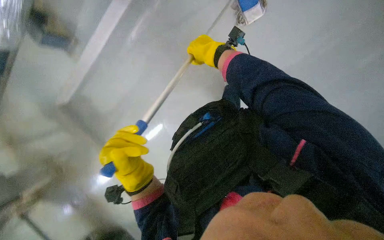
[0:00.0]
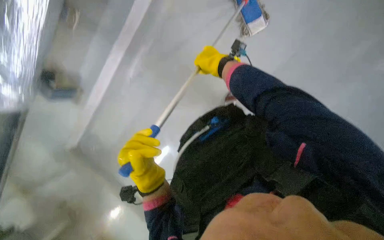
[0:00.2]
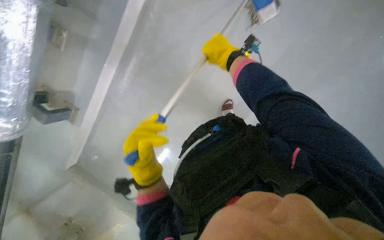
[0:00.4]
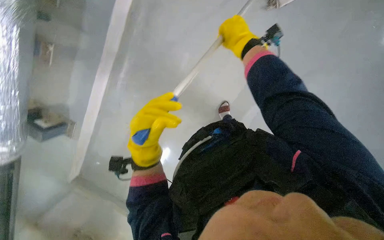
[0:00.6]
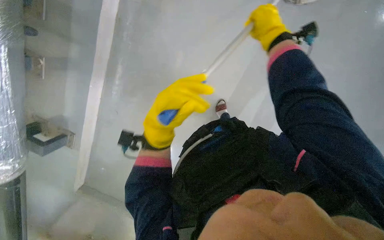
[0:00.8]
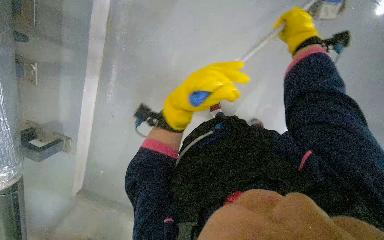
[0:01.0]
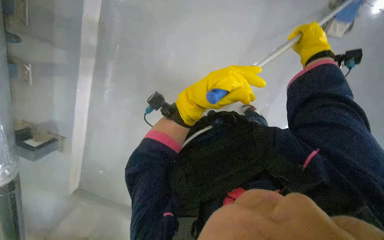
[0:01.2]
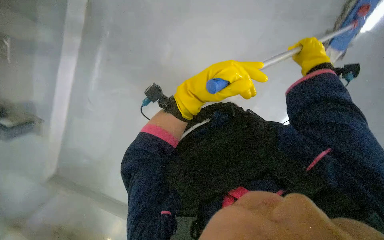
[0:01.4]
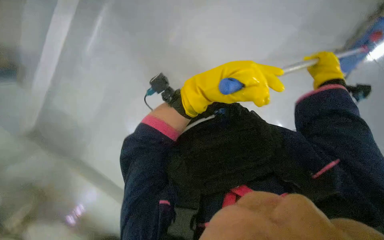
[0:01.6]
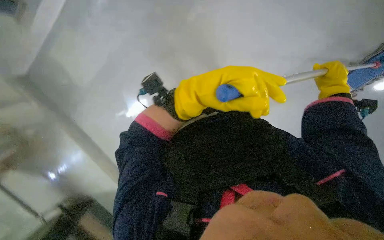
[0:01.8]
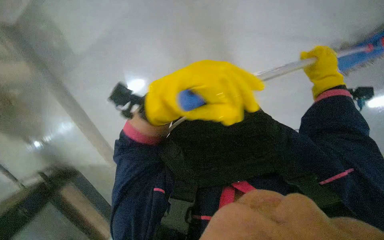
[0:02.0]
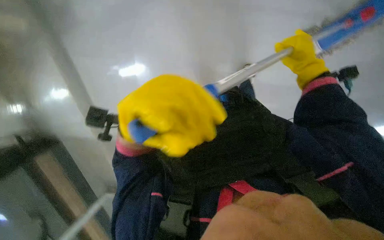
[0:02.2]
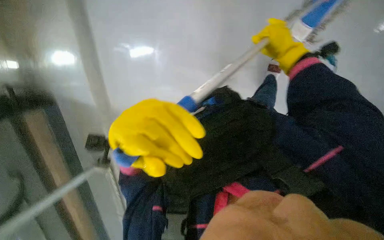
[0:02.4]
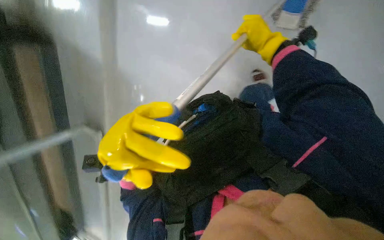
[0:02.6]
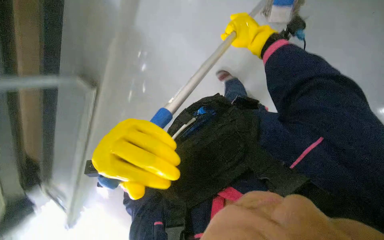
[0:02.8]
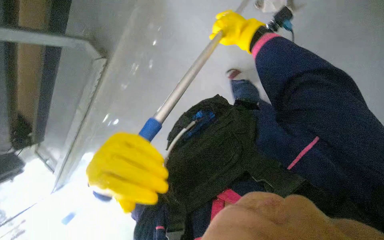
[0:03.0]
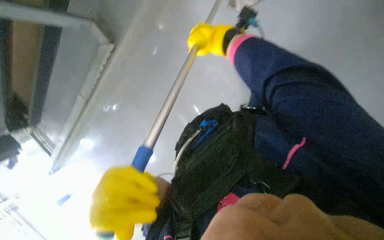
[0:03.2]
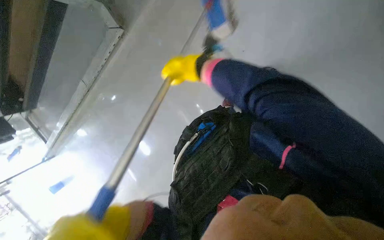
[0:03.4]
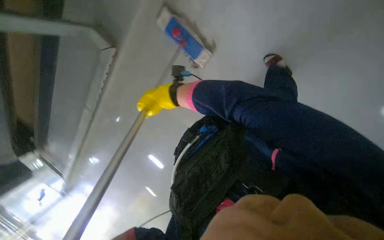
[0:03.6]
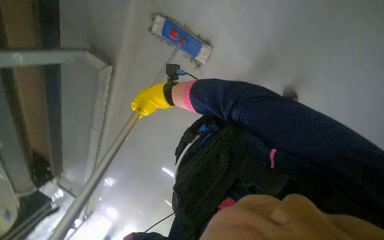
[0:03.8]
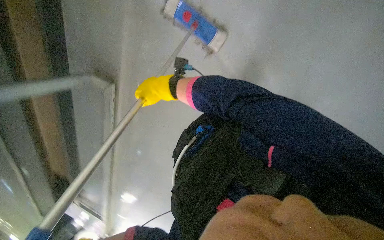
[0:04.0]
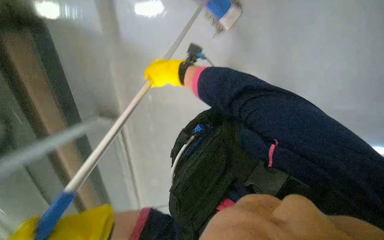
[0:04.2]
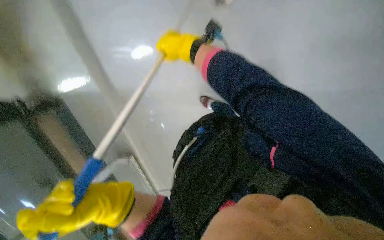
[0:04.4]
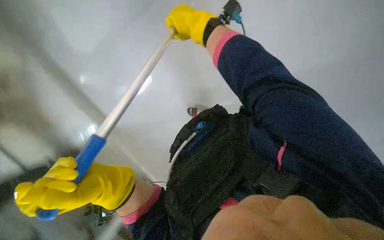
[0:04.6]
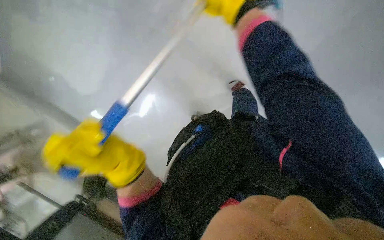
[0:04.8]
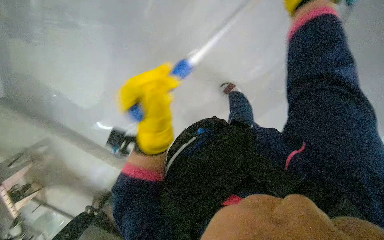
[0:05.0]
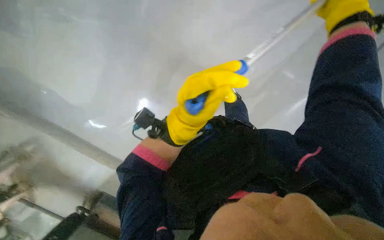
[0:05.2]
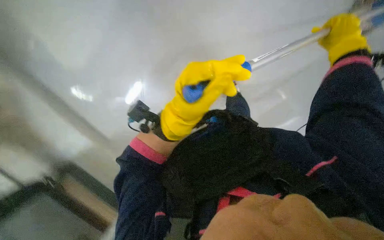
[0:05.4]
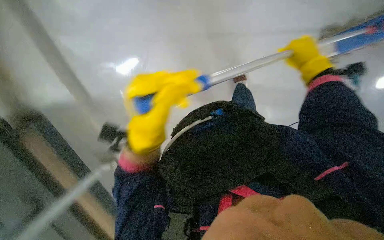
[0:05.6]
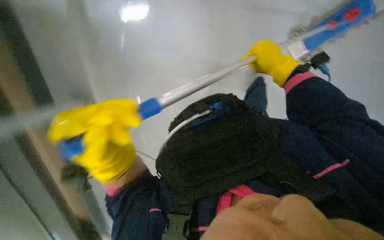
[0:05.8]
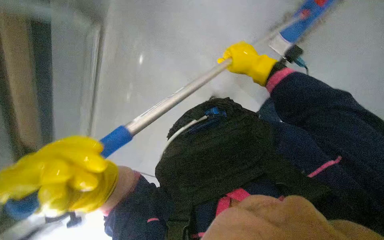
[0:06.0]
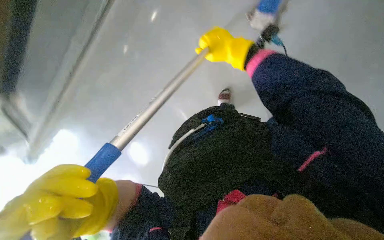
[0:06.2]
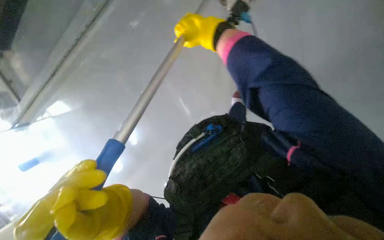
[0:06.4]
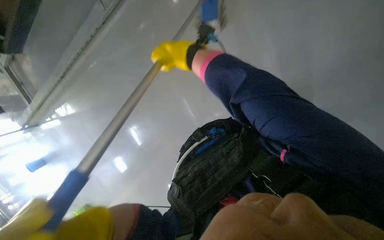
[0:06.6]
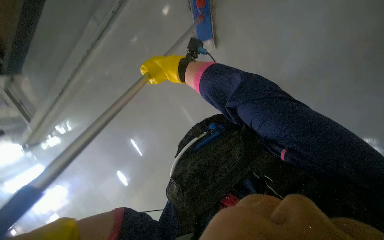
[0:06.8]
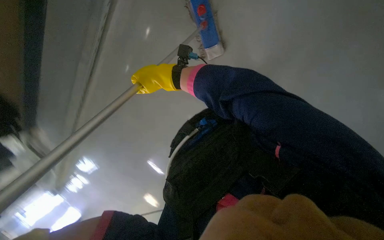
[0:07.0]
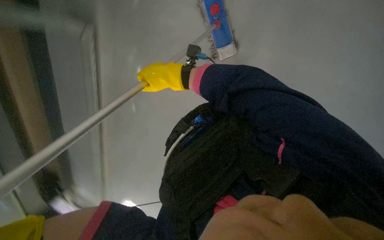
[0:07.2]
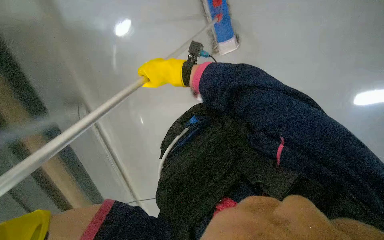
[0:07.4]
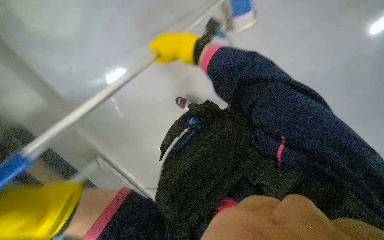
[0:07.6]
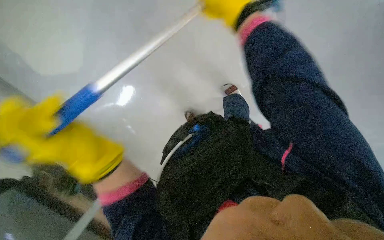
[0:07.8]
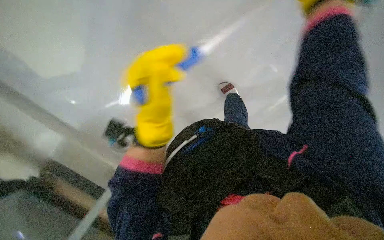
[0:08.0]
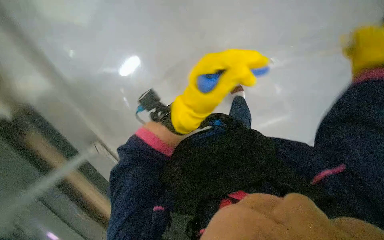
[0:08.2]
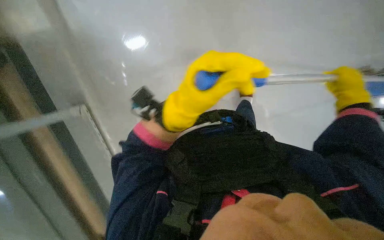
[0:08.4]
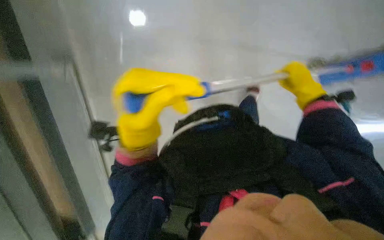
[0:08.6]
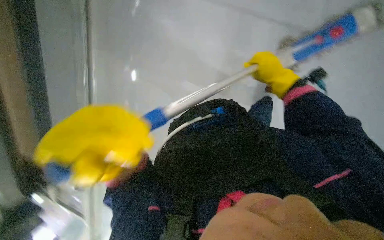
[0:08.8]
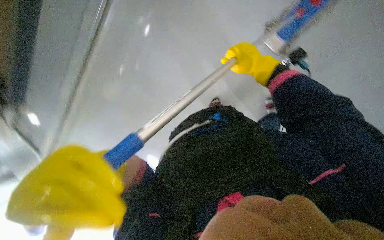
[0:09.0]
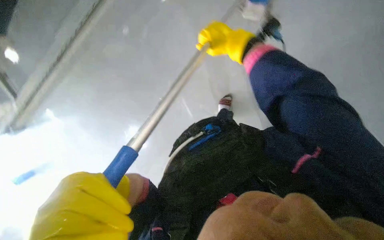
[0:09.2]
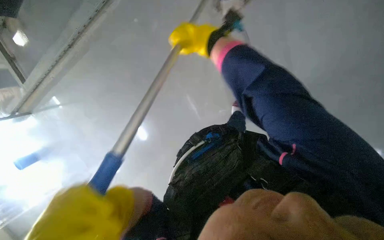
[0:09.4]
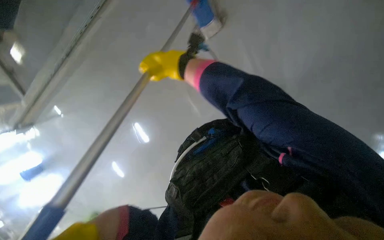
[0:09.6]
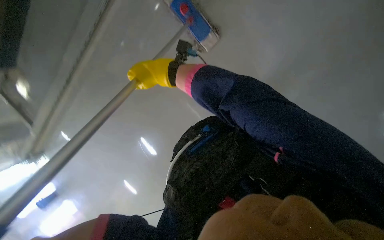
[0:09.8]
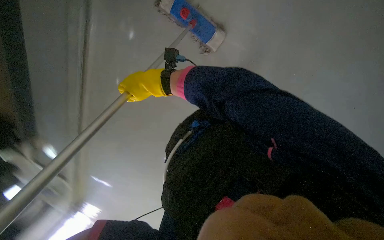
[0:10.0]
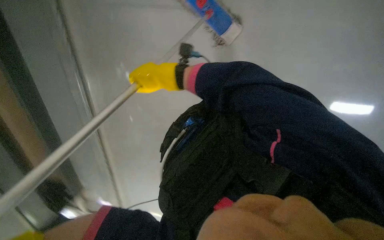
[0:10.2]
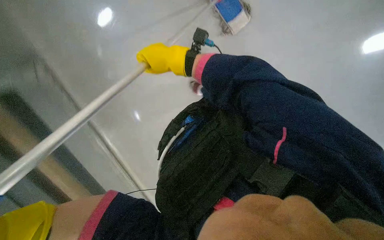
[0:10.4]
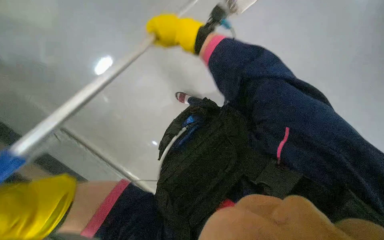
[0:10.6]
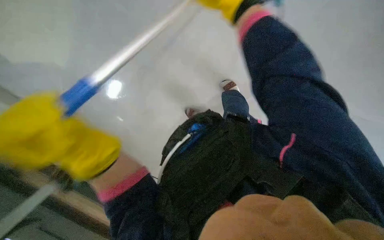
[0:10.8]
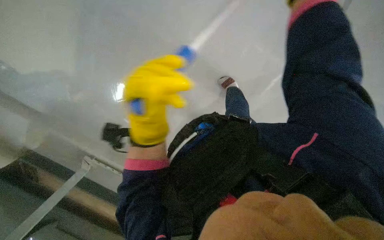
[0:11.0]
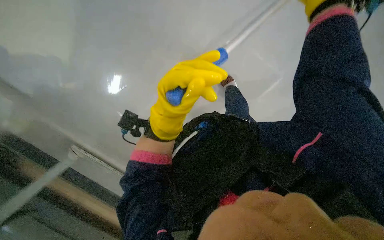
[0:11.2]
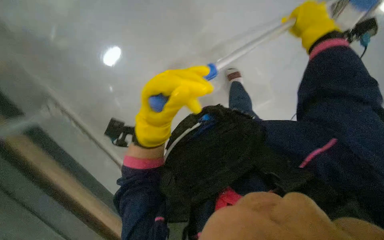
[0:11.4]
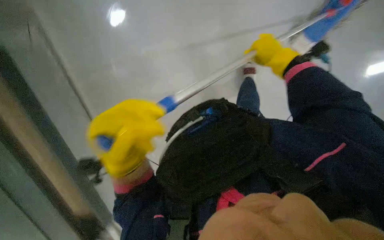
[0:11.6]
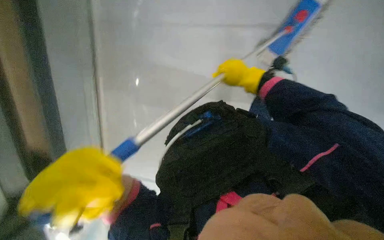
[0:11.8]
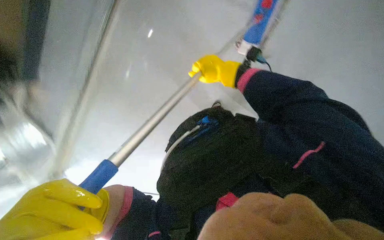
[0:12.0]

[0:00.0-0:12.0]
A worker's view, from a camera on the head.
Job: mopping floor.
The whole recording: Mopping the floor. The worker mops the floor with a flat mop.
0:00.0 to 0:01.6: The right hand moves to the right, about 35 cm. The left hand heads up the picture, covering about 25 cm.
0:01.6 to 0:03.0: The scene turns approximately 25 degrees counterclockwise in the picture.
0:03.0 to 0:04.4: The right hand goes about 30 cm to the left.
0:04.4 to 0:06.0: The camera pitches downward, by about 20 degrees.
0:06.0 to 0:07.6: The view swings about 20 degrees to the left.
0:07.6 to 0:09.0: The camera is aimed about 20 degrees further to the right.
0:09.0 to 0:10.4: The right hand shifts about 20 cm to the left.

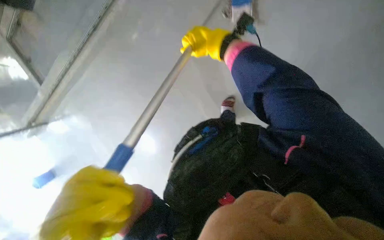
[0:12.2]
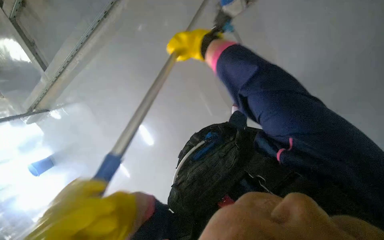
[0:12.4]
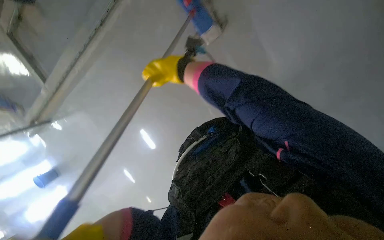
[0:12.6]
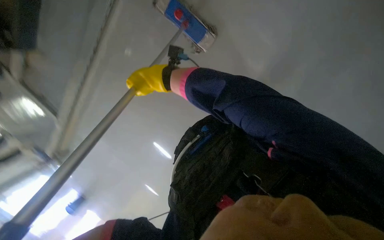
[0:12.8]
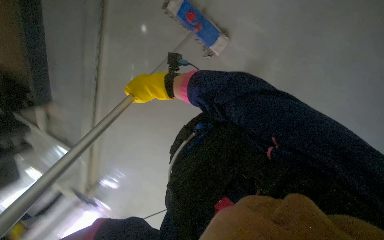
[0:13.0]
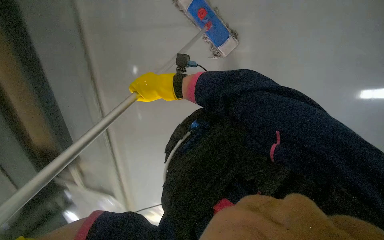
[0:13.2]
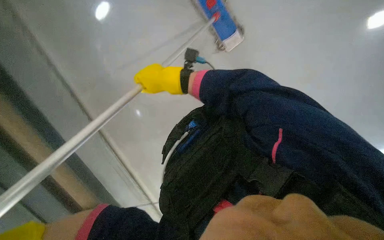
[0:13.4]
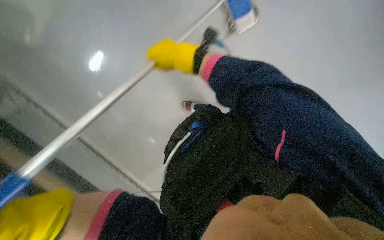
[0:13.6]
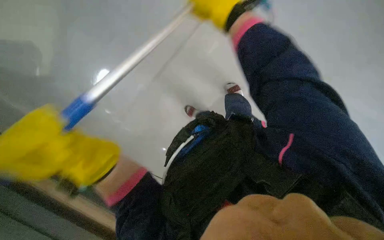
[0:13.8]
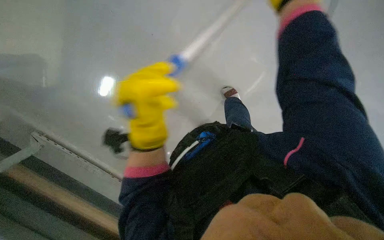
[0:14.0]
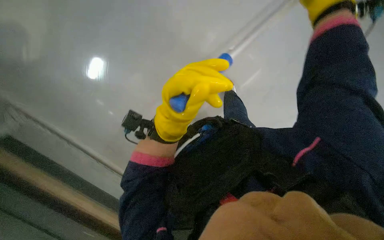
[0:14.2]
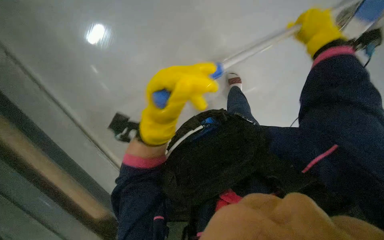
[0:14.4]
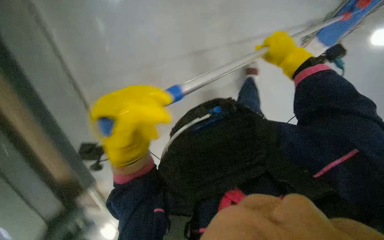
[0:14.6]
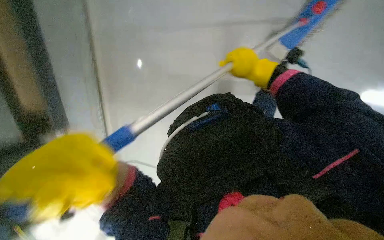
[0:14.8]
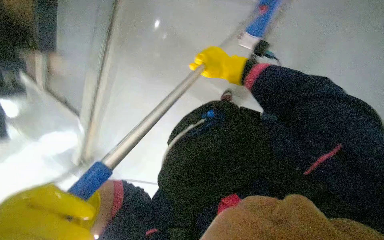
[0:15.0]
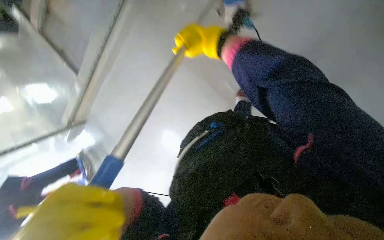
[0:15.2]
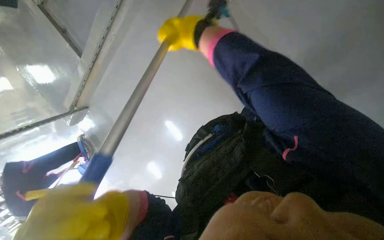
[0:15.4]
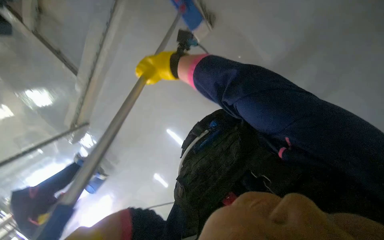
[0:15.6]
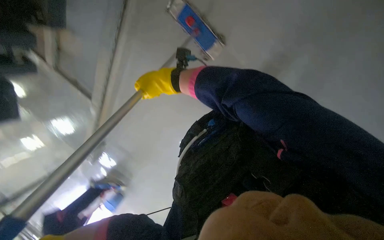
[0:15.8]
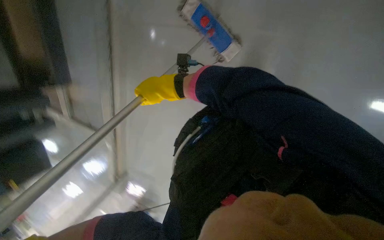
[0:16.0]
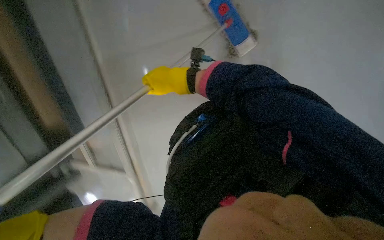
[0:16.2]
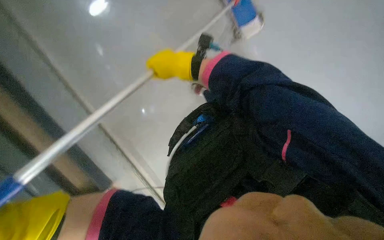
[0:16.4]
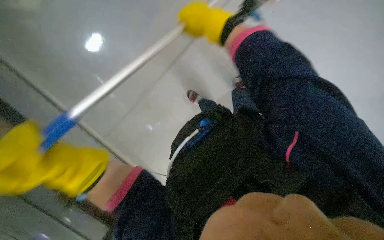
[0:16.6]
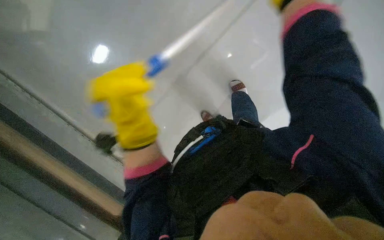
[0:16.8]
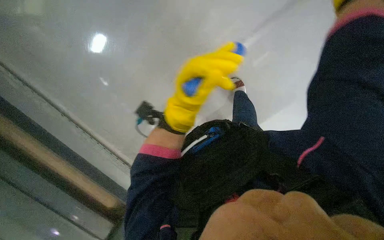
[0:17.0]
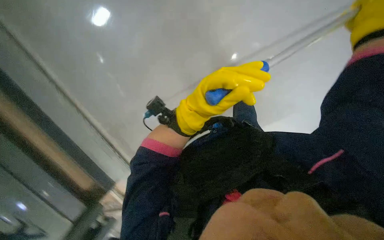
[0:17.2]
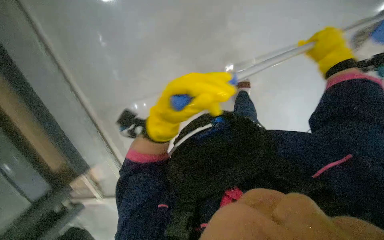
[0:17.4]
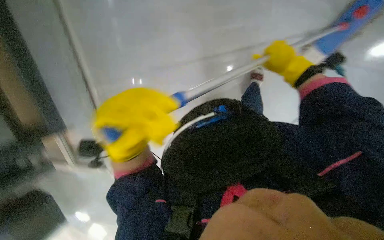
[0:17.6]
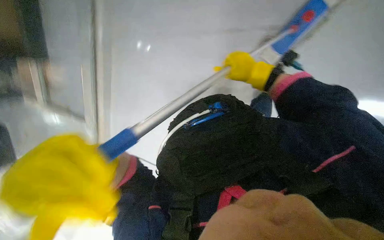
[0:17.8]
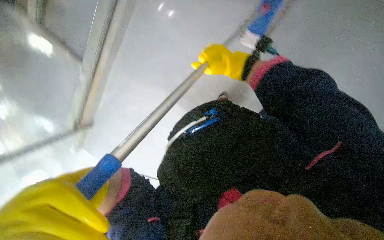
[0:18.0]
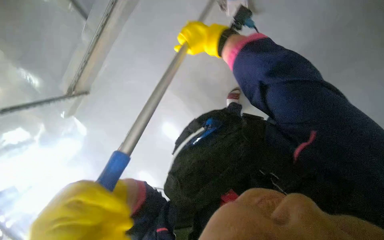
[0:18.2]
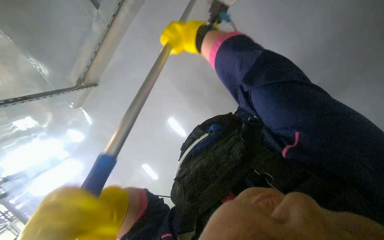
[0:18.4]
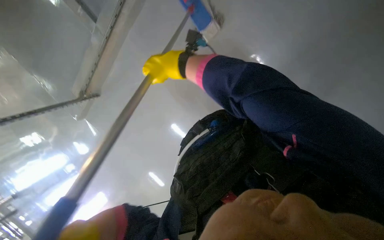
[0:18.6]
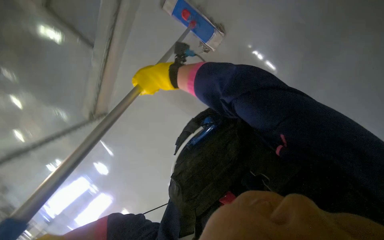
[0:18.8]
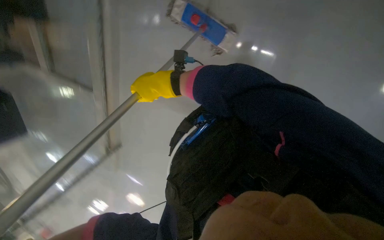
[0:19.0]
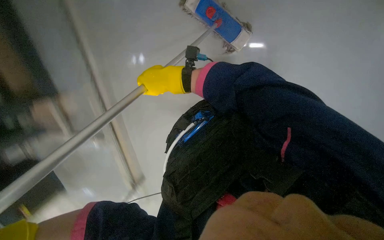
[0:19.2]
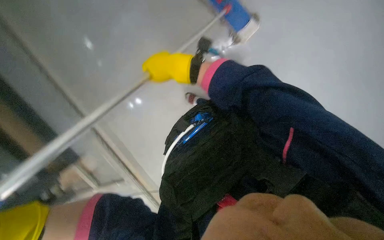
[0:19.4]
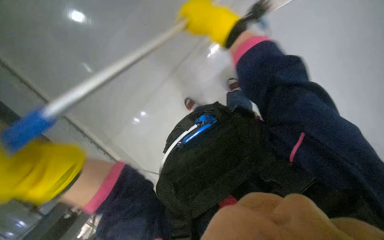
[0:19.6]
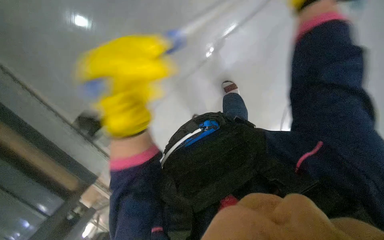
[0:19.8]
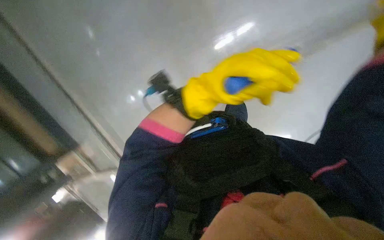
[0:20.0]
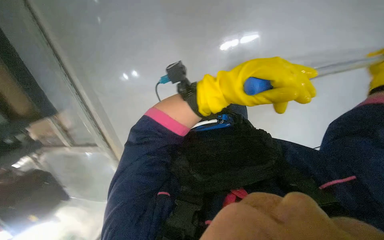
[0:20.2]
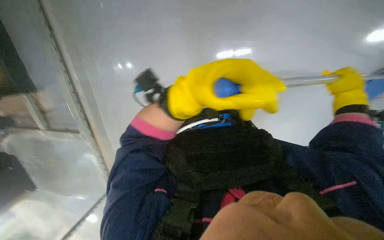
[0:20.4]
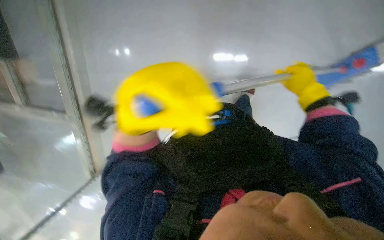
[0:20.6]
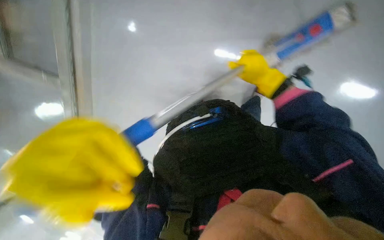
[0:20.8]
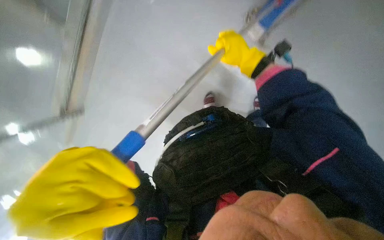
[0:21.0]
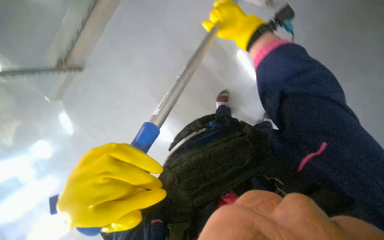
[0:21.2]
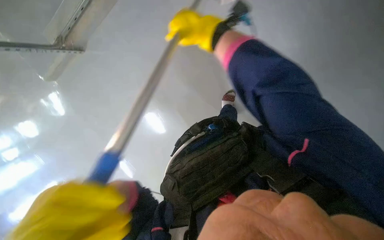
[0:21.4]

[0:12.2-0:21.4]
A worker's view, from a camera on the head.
Job: mopping floor.
The whole recording: Mopping the floor. The worker mops the floor with a flat mop.
0:12.2 to 0:13.8: The view swings about 15 degrees to the left.
0:13.8 to 0:15.2: The view swings approximately 40 degrees to the right.
0:19.8 to 0:21.4: The camera pitches downward, by roughly 15 degrees.
